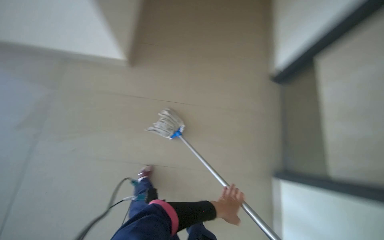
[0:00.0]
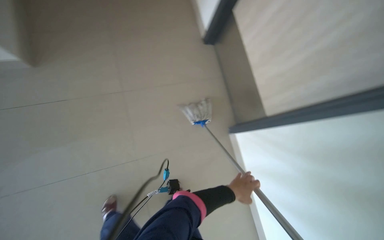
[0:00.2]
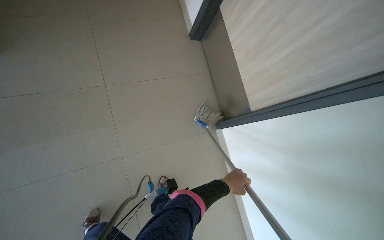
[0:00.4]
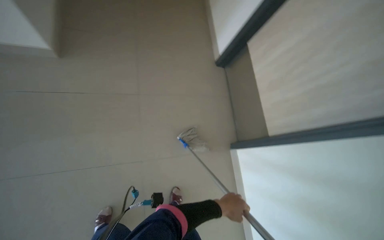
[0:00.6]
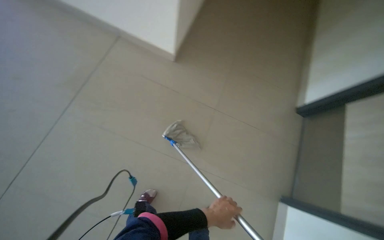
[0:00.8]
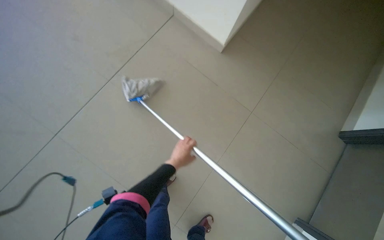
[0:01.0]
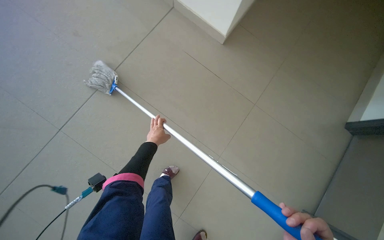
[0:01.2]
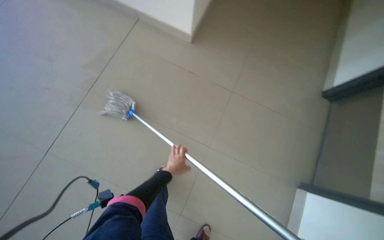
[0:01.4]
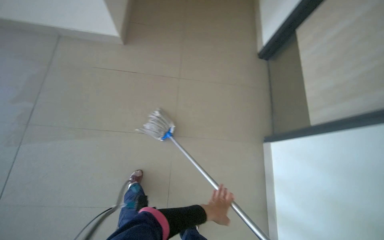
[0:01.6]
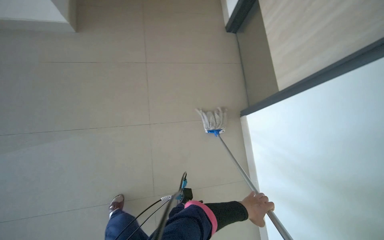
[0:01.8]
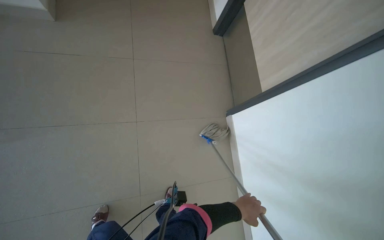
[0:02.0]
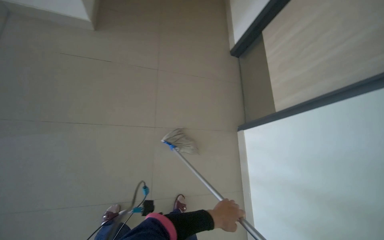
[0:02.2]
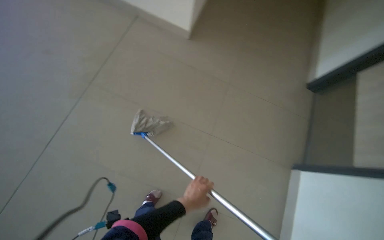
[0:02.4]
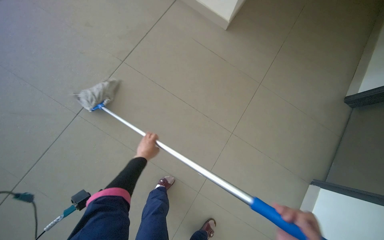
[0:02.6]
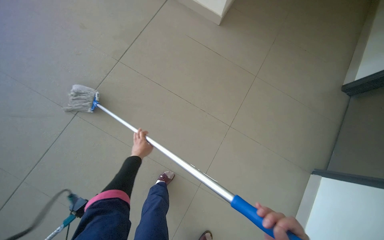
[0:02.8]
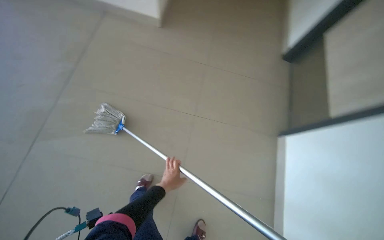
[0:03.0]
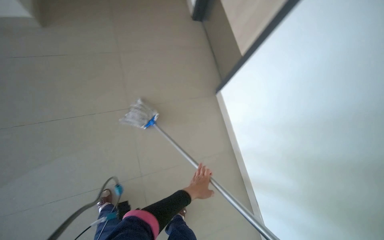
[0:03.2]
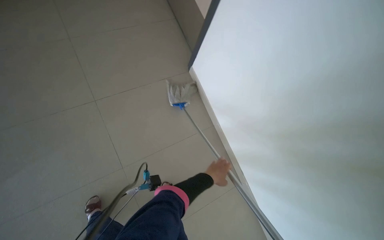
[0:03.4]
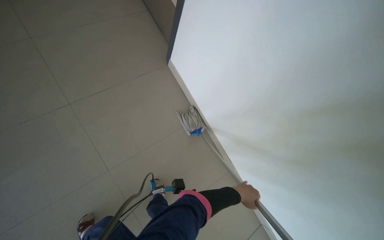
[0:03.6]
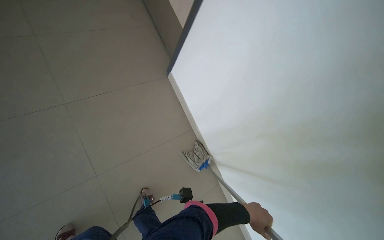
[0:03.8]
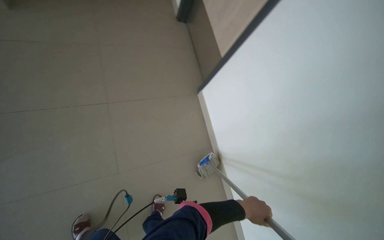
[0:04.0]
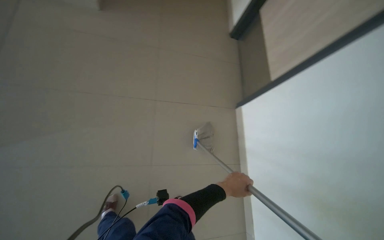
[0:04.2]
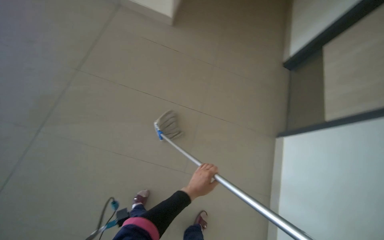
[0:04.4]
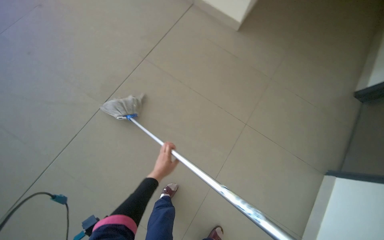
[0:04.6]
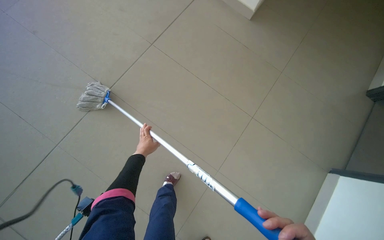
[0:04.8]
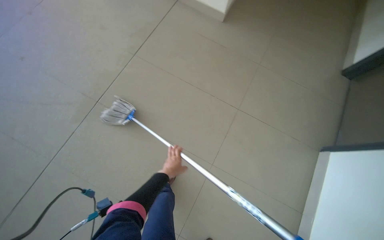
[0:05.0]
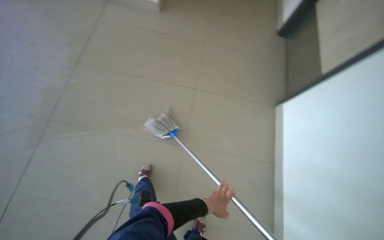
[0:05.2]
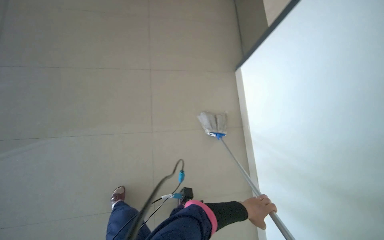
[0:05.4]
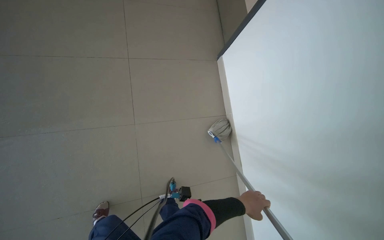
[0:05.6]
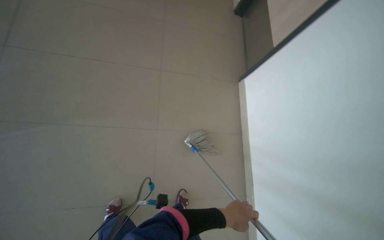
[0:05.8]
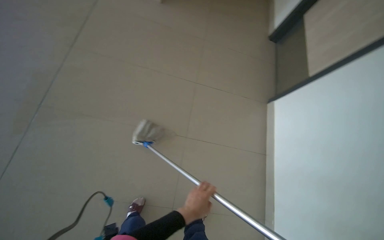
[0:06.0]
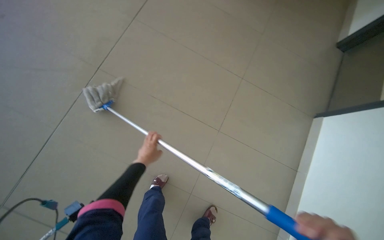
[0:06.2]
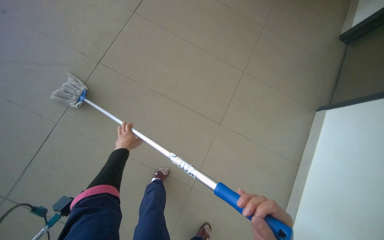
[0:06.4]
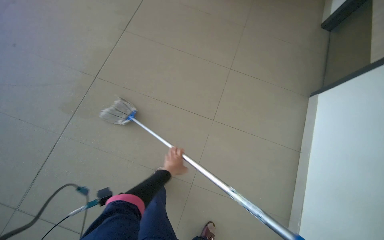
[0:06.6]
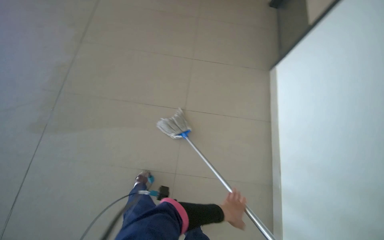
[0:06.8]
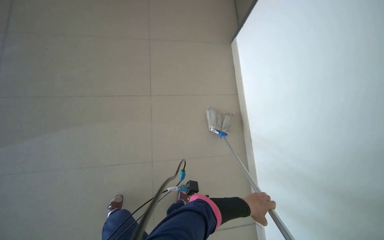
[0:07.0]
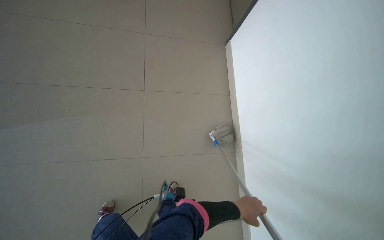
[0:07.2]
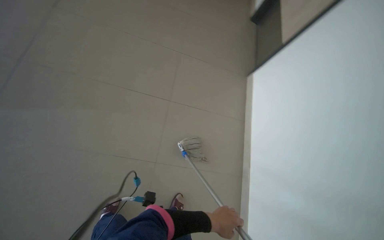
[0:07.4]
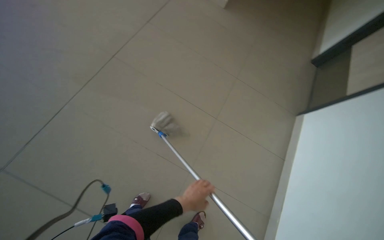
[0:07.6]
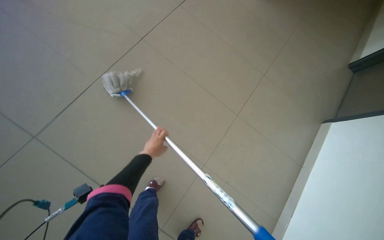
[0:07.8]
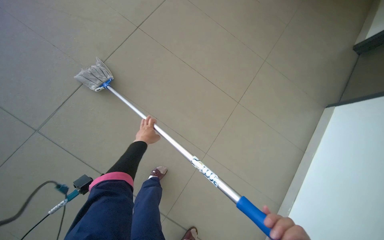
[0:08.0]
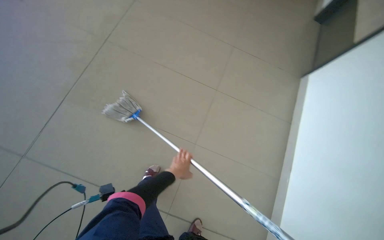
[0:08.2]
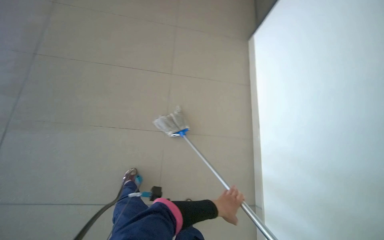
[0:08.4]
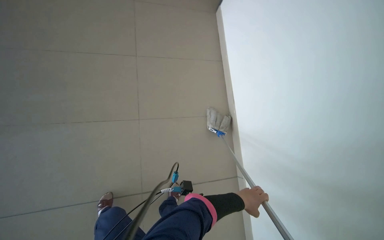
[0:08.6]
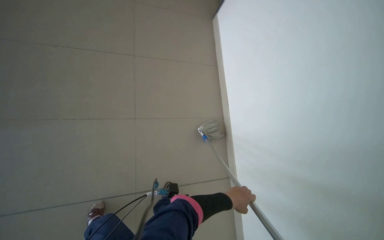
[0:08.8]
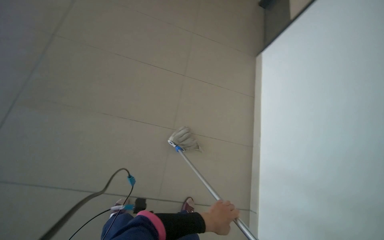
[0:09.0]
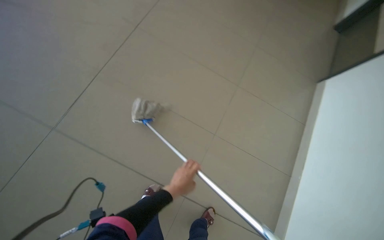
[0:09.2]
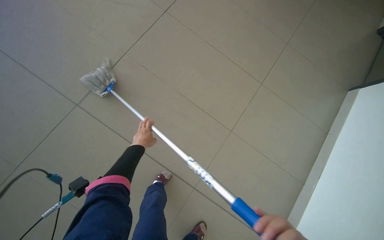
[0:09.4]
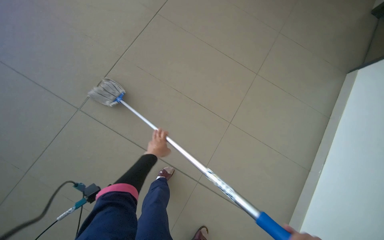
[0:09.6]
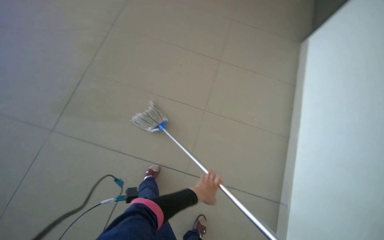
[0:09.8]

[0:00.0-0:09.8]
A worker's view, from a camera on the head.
Job: mopping floor.
The whole recording: Mopping hallway floor. The worker mops the floor in the hallway with a mop.
0:00.0 to 0:01.4: The left hand travels to the left and farther from the camera by some 20 cm.
0:05.6 to 0:07.0: The head travels to the right, approximately 50 cm.

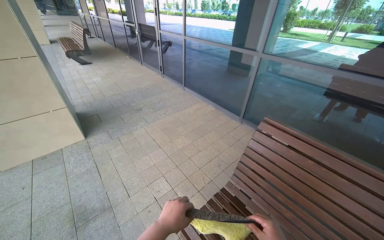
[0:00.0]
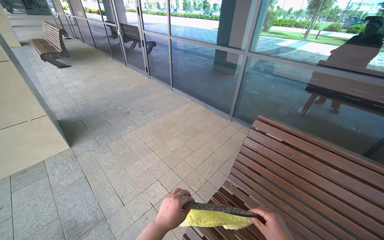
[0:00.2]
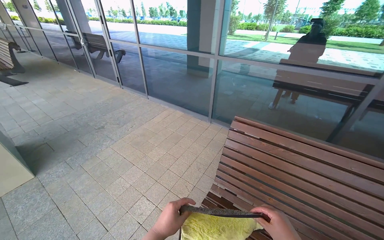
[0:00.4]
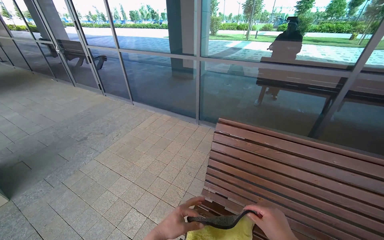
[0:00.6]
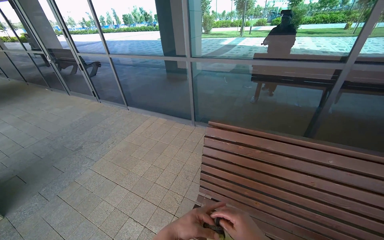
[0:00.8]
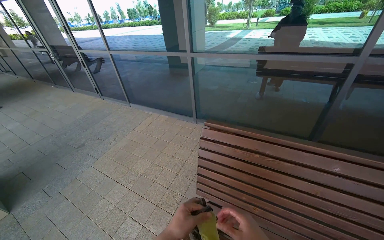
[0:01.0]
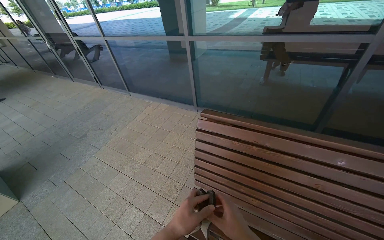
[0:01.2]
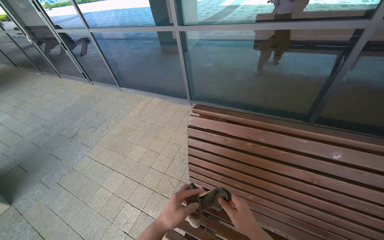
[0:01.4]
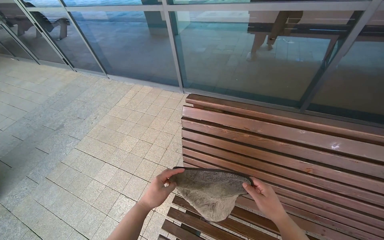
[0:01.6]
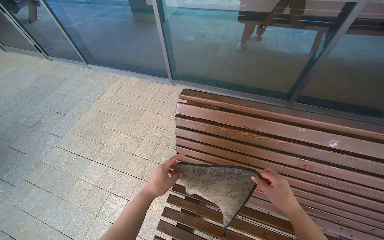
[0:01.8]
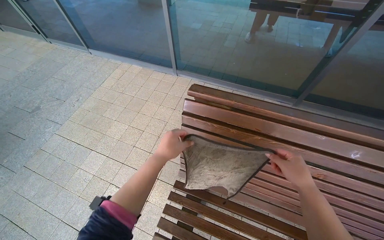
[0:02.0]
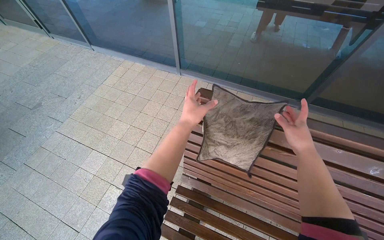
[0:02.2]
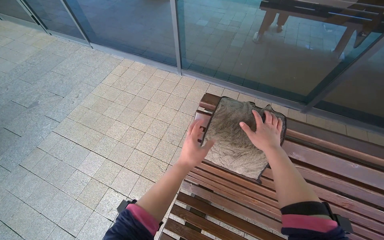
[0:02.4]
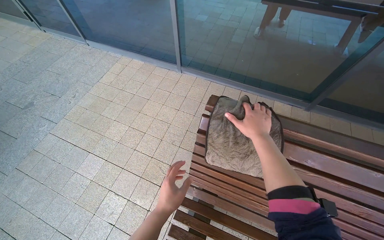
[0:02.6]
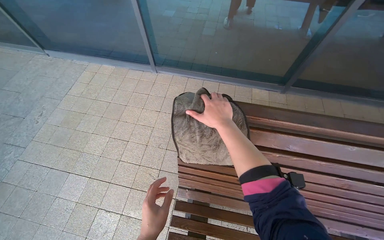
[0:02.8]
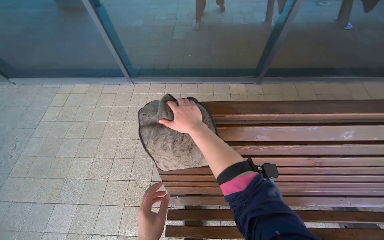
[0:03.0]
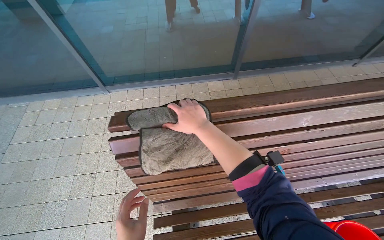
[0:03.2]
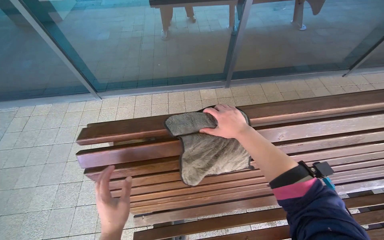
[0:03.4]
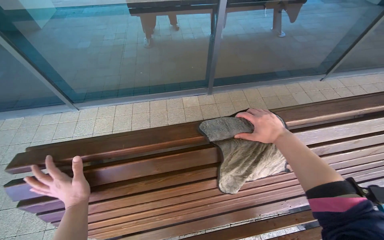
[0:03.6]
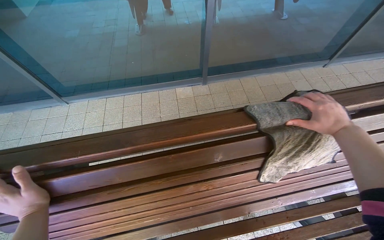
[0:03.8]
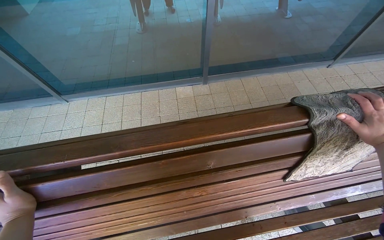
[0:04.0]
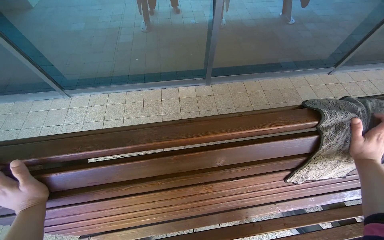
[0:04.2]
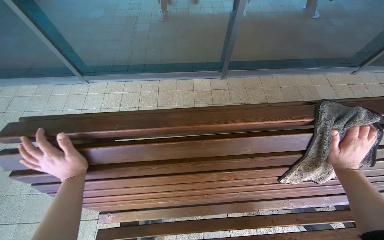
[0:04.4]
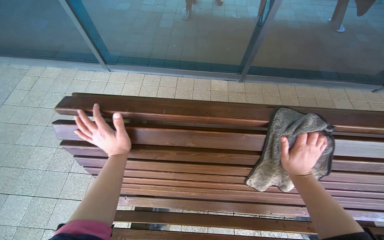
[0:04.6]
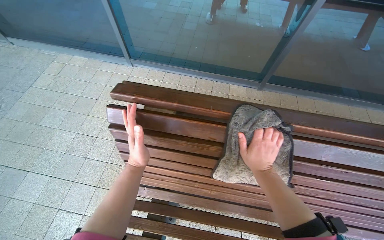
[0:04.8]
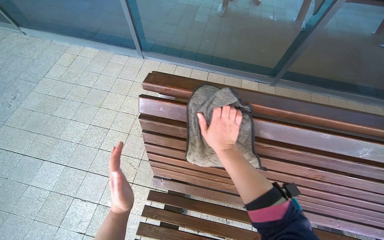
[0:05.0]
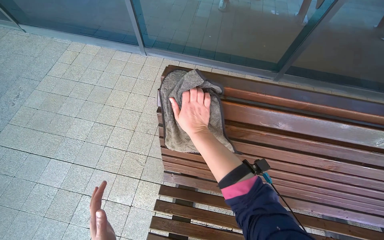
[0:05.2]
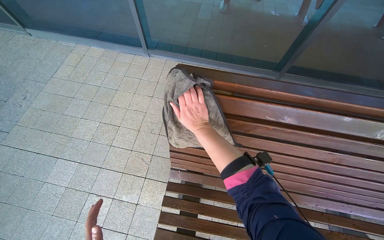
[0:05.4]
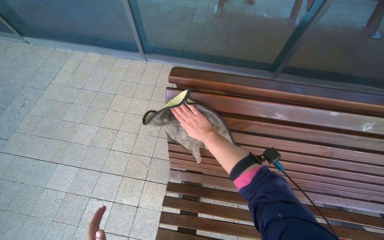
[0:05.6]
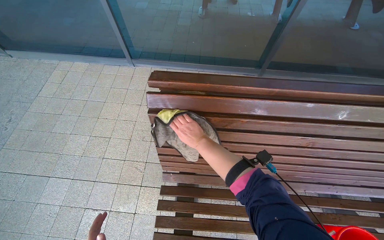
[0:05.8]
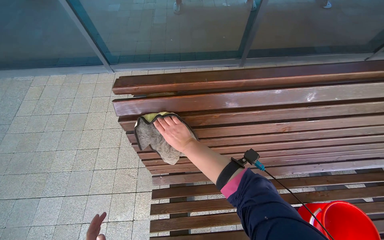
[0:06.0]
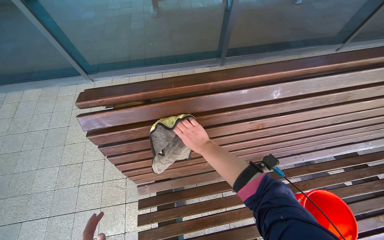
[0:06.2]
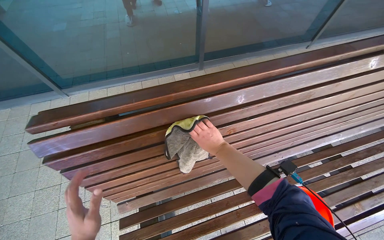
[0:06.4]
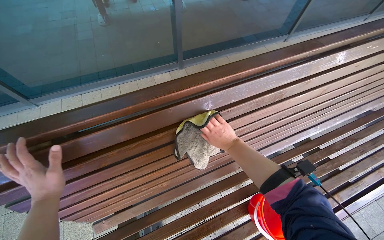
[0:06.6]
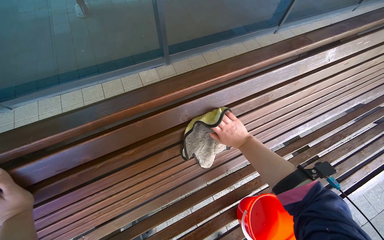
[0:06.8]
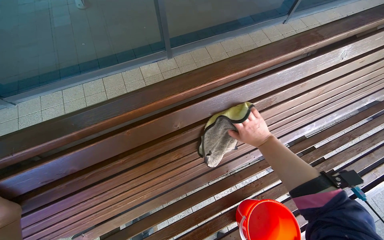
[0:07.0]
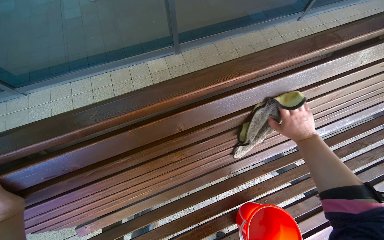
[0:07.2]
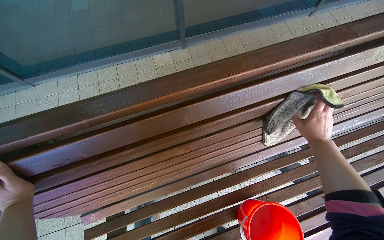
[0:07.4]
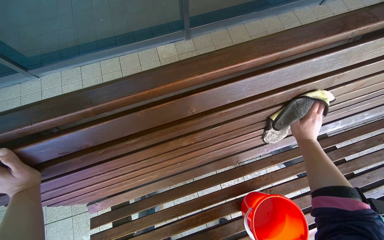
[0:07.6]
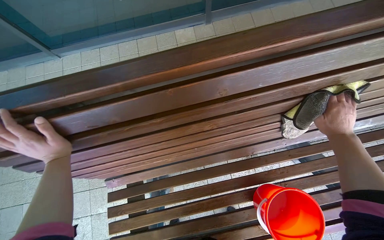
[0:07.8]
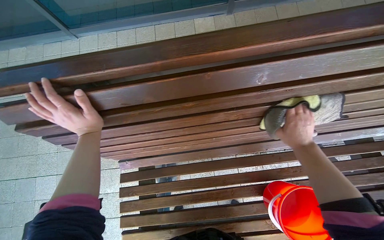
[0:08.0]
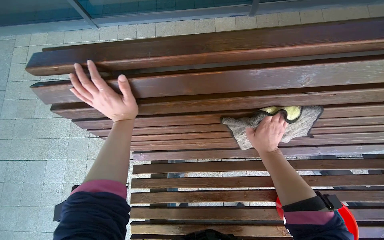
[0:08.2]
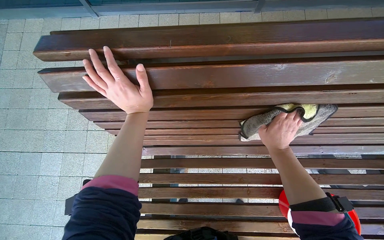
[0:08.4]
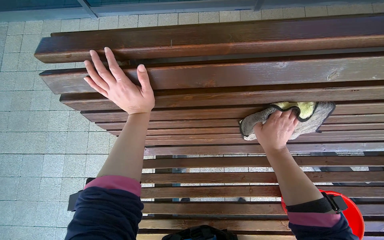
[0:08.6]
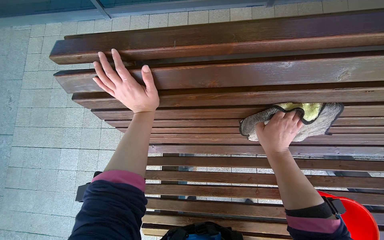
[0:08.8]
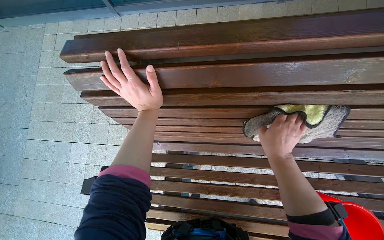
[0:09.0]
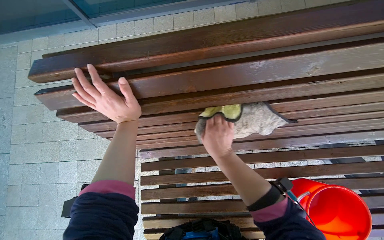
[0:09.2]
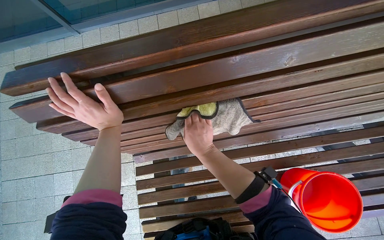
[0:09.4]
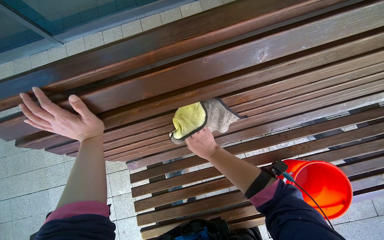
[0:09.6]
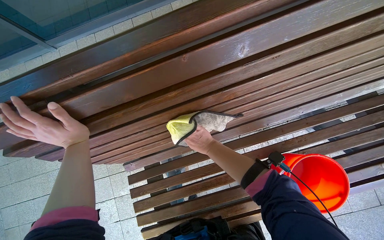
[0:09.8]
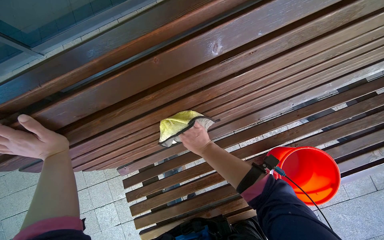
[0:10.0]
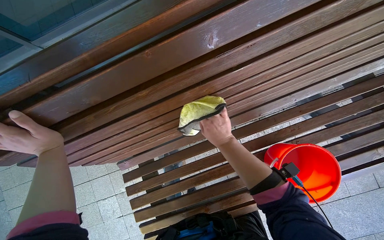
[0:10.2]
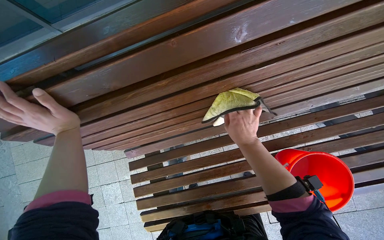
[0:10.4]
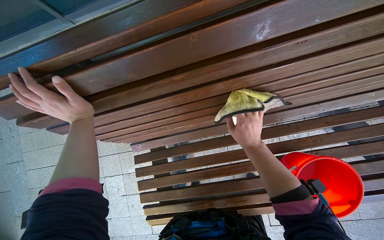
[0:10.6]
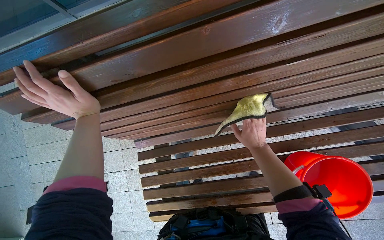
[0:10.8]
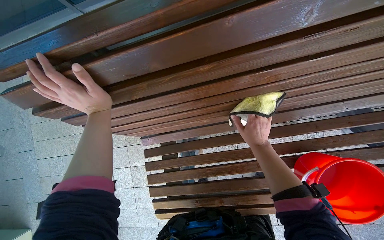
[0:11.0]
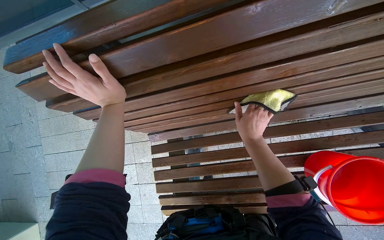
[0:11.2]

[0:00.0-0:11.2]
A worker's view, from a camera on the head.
Job: wiping surfaces.
The whole recording: Cleaning wooden bench. The worker cleans the wooden bench with a cloth and a bucket of water.
0:00.0 to 0:01.6: The wearer moves approximately 40 cm. The wearer's head swings approximately 30 degrees to the right. The wearer looks approximately 15 degrees further downward.
0:01.6 to 0:03.2: The head turns to the right by roughly 30 degrees.
0:03.2 to 0:04.8: The right hand shifts some 25 cm to the right, farther from the camera and down the picture.
0:04.8 to 0:06.4: Everything in view rotates some 25 degrees counterclockwise.
0:06.4 to 0:08.0: The view tips downward by approximately 20 degrees. The right hand is displaced to the right by roughly 25 cm.
0:08.0 to 0:09.6: The right hand is displaced to the left by approximately 30 cm.
